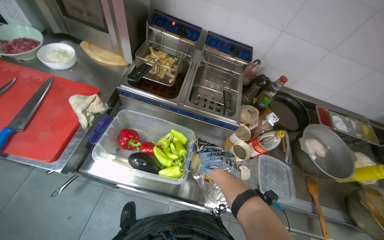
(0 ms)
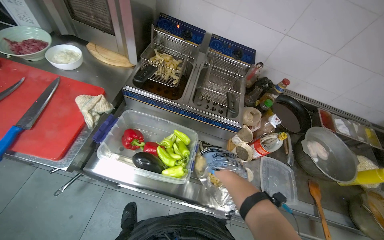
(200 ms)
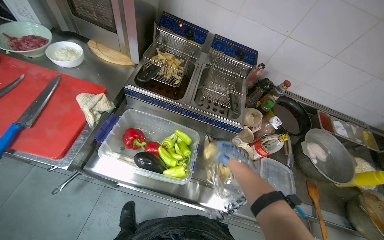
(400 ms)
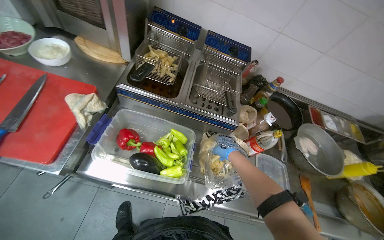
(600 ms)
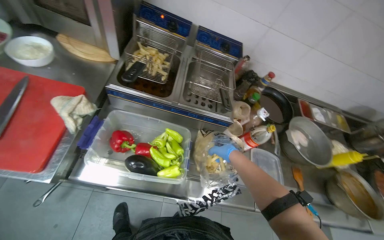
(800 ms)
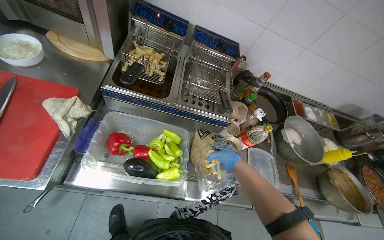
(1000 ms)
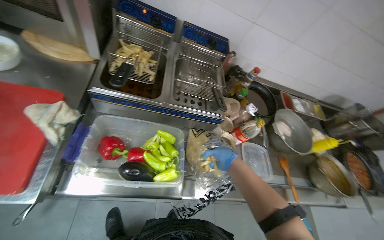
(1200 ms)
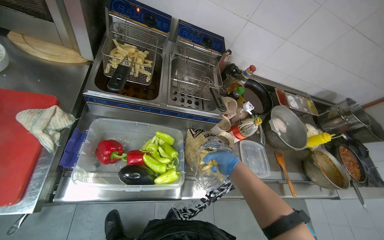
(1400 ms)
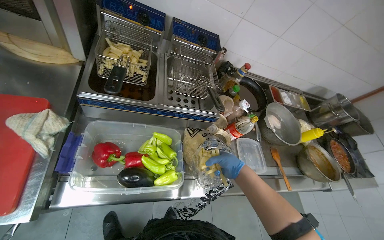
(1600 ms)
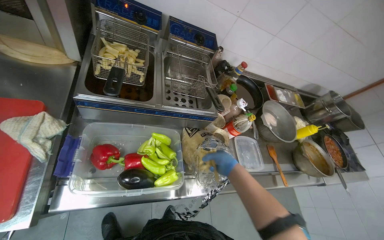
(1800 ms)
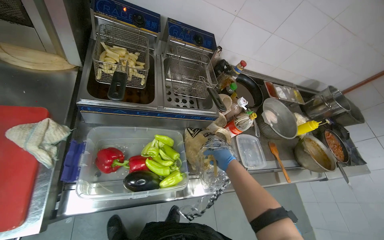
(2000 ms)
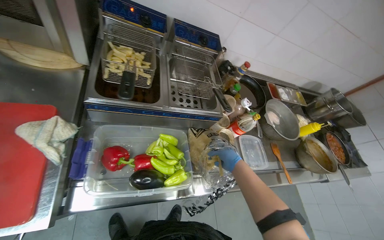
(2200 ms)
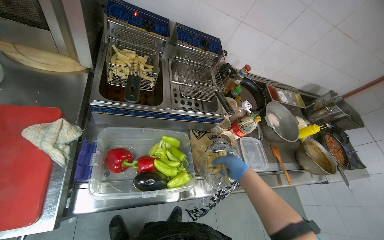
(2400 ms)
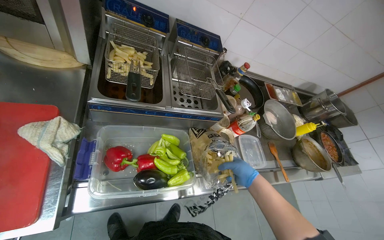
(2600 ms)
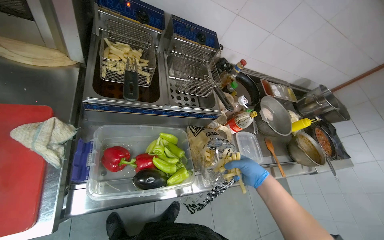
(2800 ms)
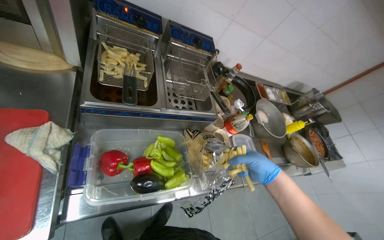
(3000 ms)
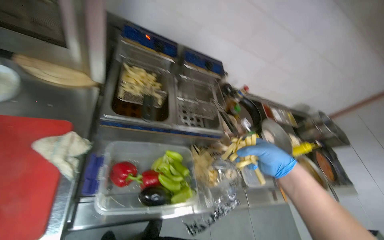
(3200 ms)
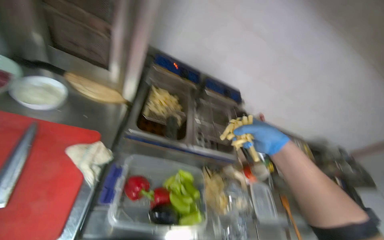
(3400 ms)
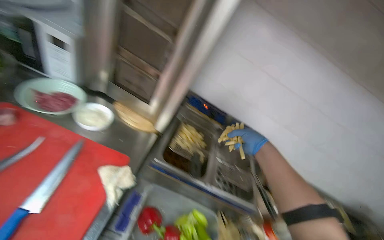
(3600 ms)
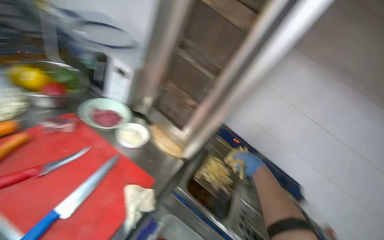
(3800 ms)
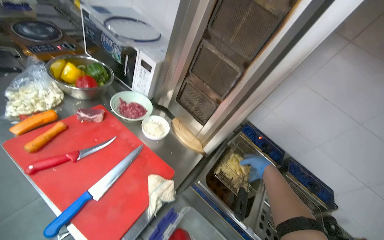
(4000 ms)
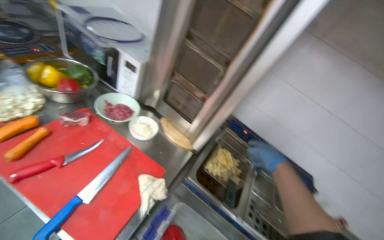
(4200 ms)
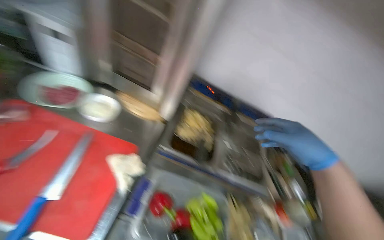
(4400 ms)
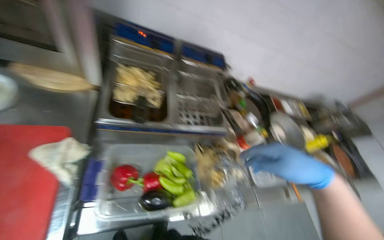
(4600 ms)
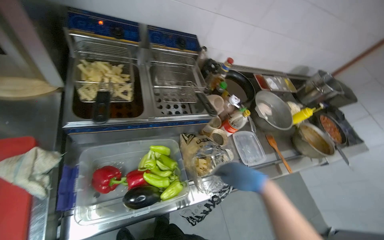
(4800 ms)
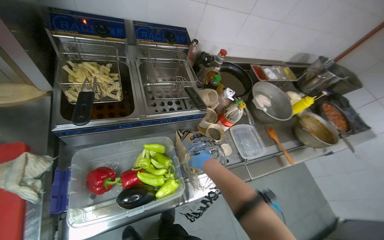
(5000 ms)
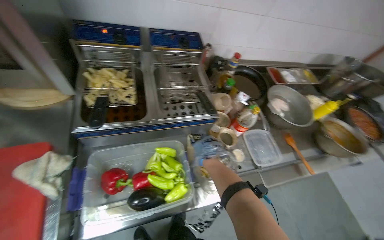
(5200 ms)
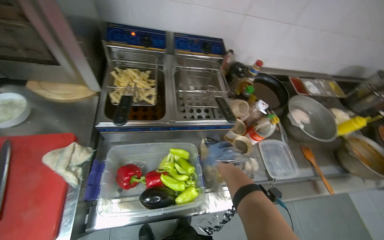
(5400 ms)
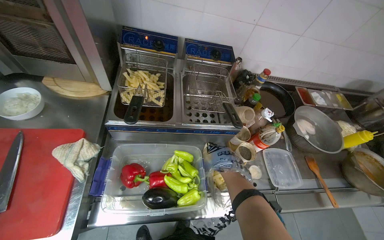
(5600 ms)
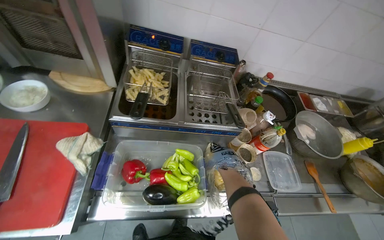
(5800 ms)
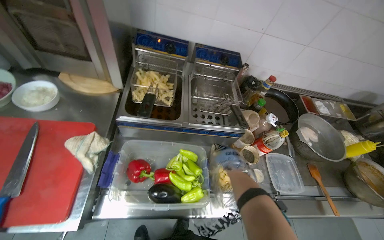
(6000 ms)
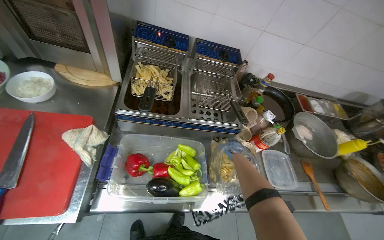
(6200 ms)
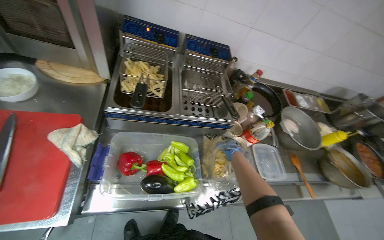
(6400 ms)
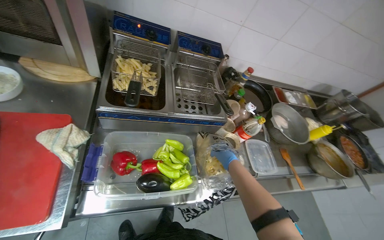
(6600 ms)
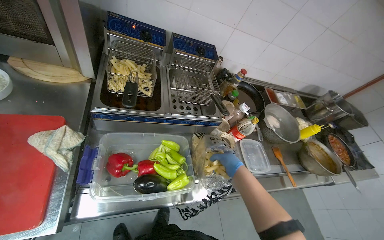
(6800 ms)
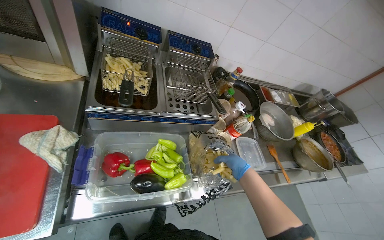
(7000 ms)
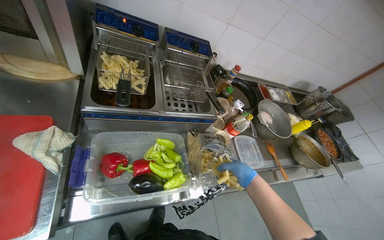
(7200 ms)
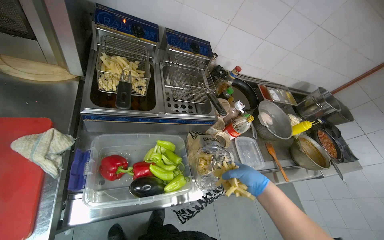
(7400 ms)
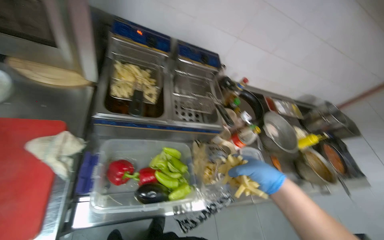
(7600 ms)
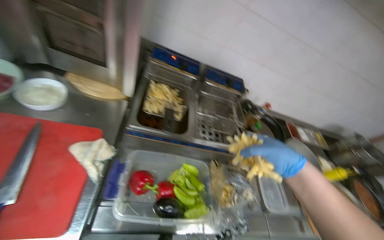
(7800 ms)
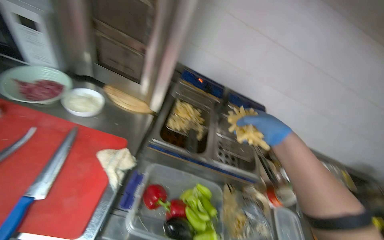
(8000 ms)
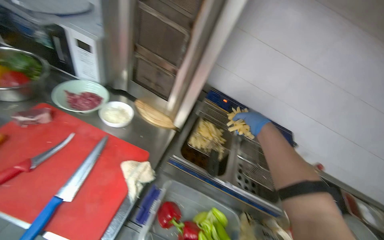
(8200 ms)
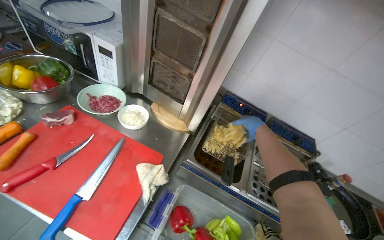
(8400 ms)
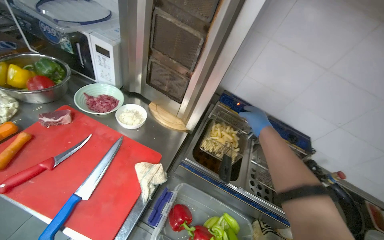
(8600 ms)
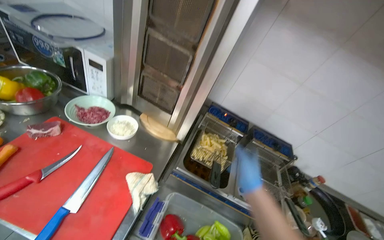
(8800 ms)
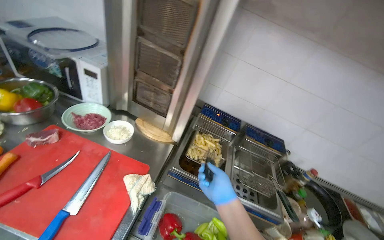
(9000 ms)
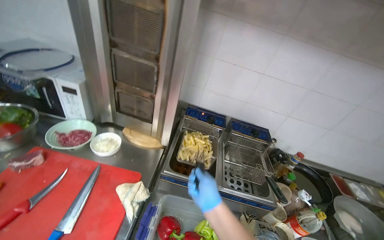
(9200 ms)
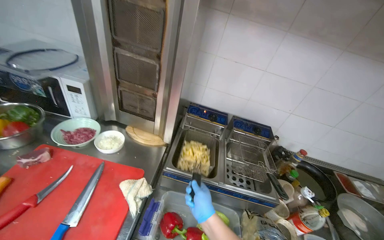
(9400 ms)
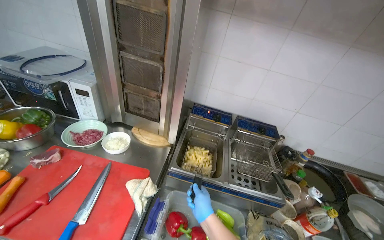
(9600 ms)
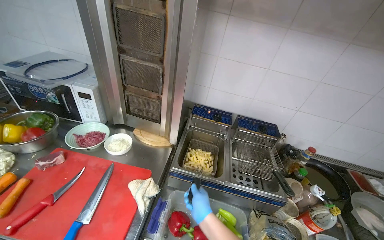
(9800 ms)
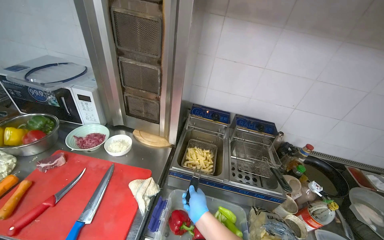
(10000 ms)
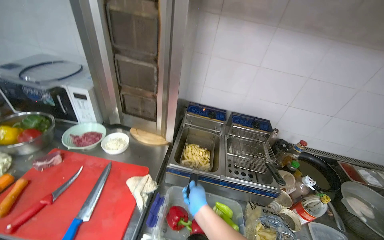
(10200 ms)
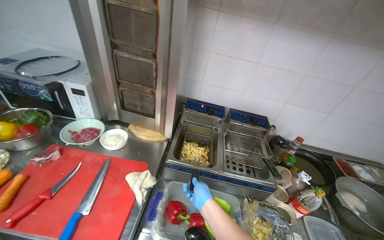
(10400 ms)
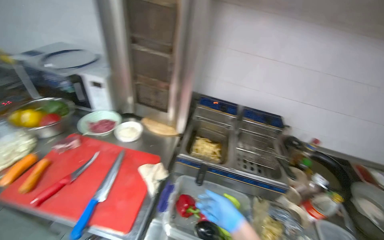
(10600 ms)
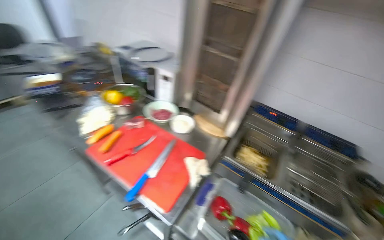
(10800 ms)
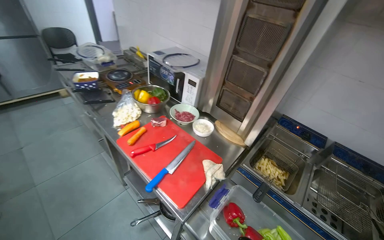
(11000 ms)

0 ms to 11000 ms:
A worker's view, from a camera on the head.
Job: cooking food.
The whole recording: Adding french fries to deep fryer. The worker takes french fries from bags and adds them to the deep fryer.
0 ms to 1600 ms: The camera sweeps to the right, by some 15 degrees.
1600 ms to 3200 ms: The right hand goes roughly 25 cm nearer to the camera and up the picture.
4800 ms to 6200 ms: The head turns to the left by approximately 15 degrees. The right hand heads farther from the camera, covering roughly 20 cm.
6200 ms to 7800 ms: The right hand moves nearer to the camera, approximately 25 cm.
7800 ms to 9400 ms: The view tips upward by roughly 20 degrees. The right hand shifts about 25 cm to the left and farther from the camera.
9400 ms to 11000 ms: The head rotates roughly 30 degrees to the left.

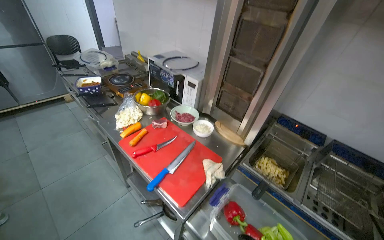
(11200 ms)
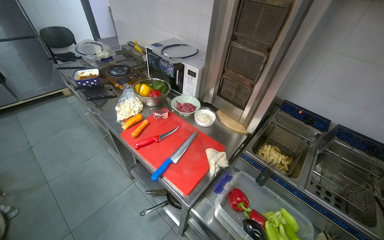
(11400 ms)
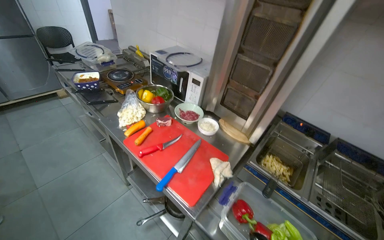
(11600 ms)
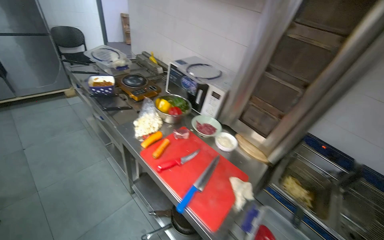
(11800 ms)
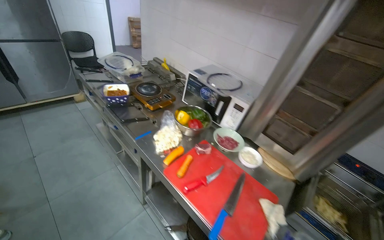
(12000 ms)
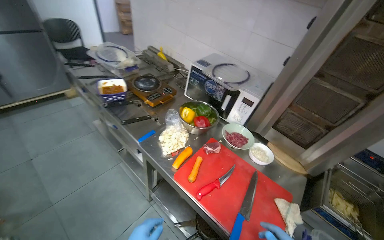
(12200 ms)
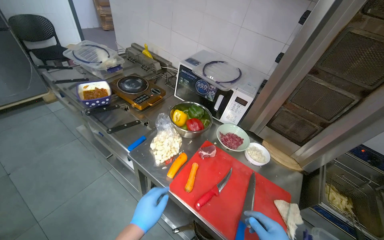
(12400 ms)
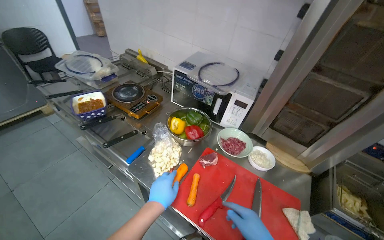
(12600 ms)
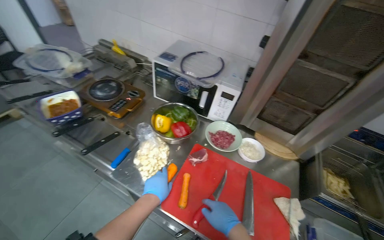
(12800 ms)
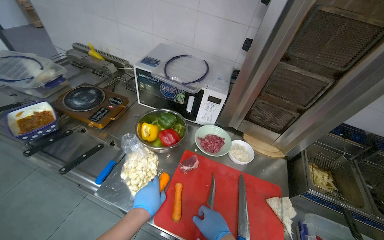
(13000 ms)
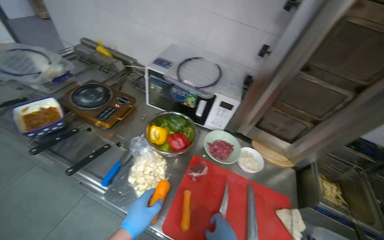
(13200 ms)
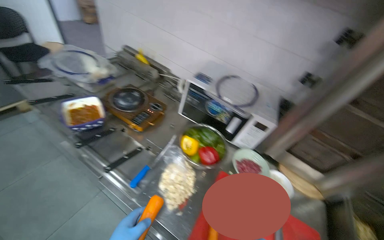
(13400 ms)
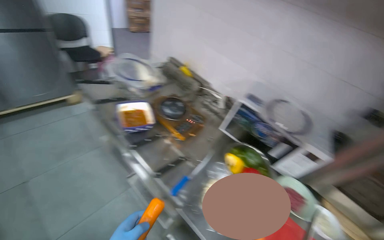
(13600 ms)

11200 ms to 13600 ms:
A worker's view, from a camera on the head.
Job: cooking food.
The whole recording: Adding french fries to deep fryer. The worker takes french fries from bags and adds them to the deep fryer.
11200 ms to 12400 ms: The head travels roughly 50 cm.

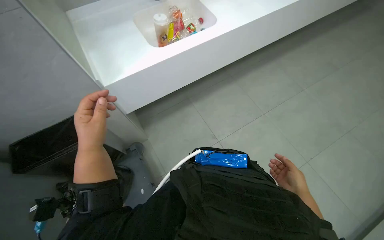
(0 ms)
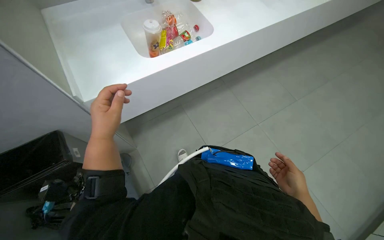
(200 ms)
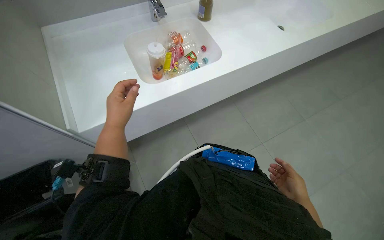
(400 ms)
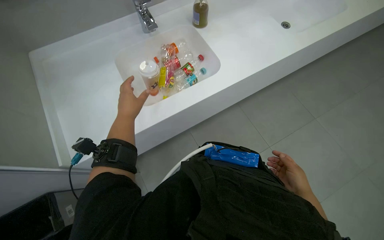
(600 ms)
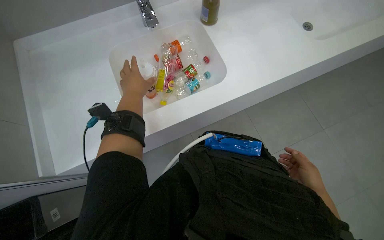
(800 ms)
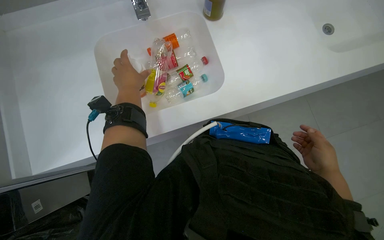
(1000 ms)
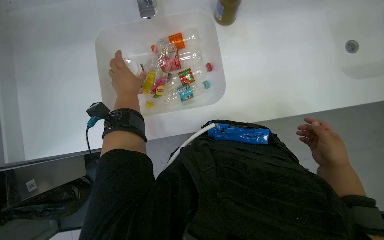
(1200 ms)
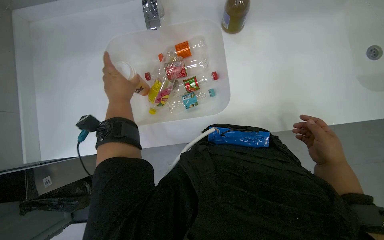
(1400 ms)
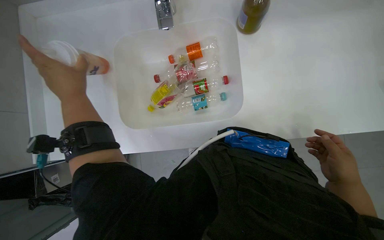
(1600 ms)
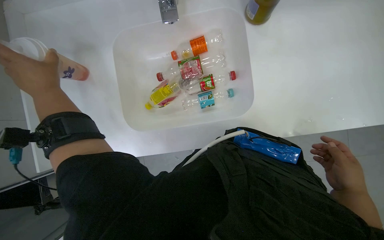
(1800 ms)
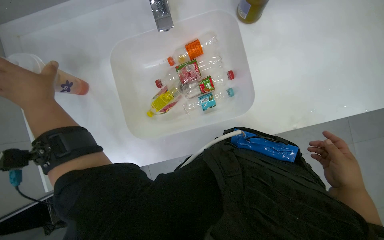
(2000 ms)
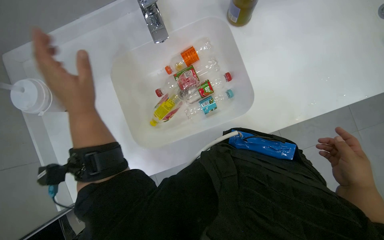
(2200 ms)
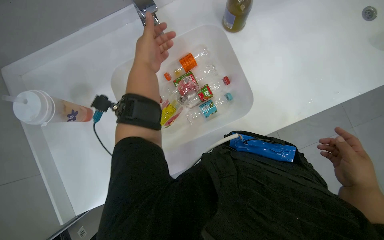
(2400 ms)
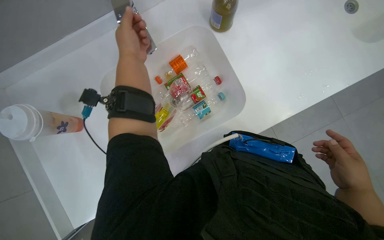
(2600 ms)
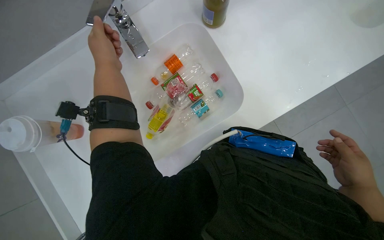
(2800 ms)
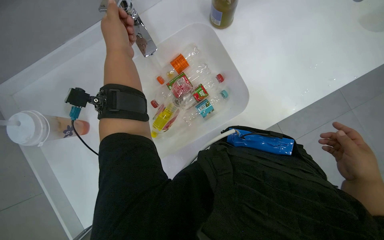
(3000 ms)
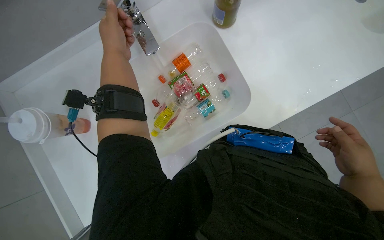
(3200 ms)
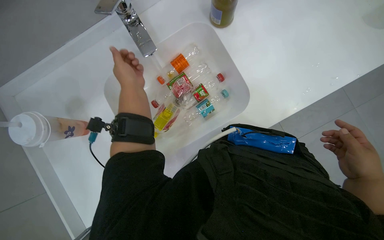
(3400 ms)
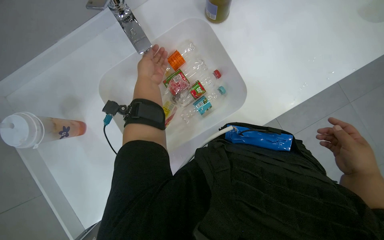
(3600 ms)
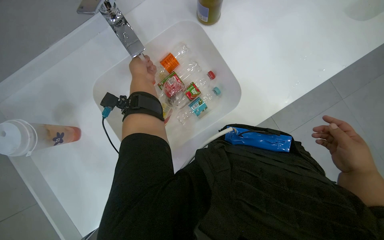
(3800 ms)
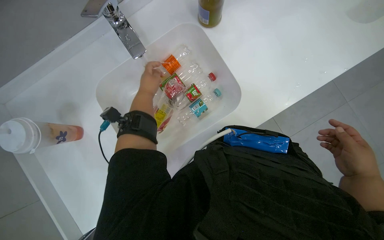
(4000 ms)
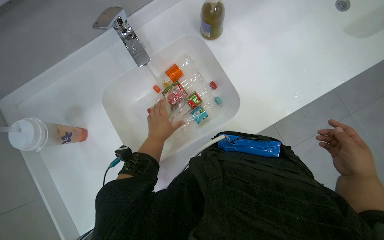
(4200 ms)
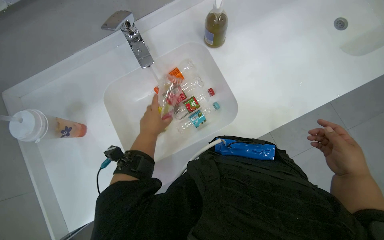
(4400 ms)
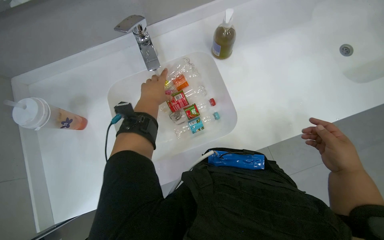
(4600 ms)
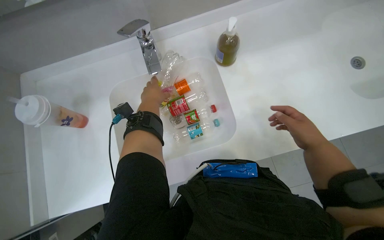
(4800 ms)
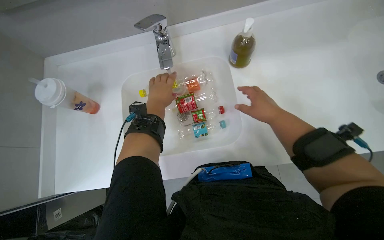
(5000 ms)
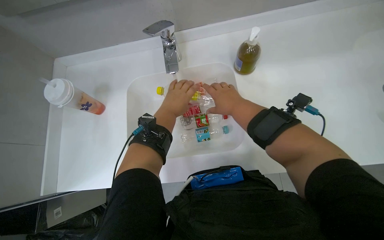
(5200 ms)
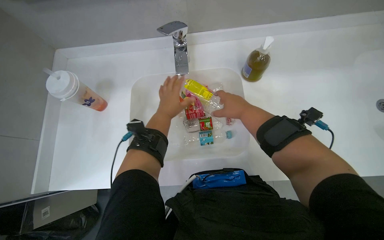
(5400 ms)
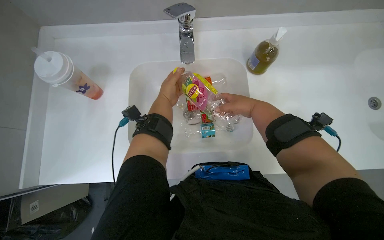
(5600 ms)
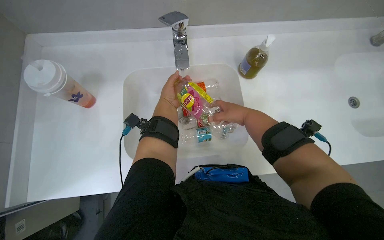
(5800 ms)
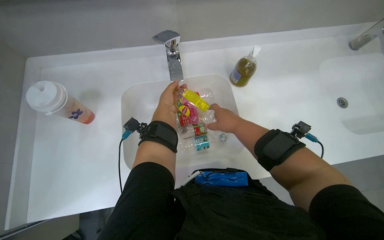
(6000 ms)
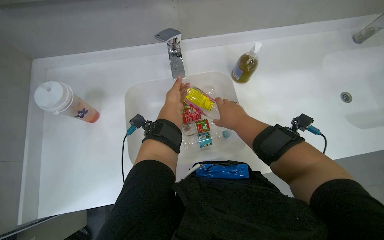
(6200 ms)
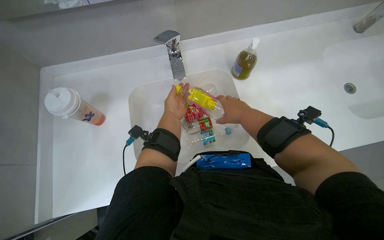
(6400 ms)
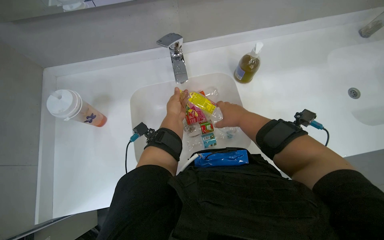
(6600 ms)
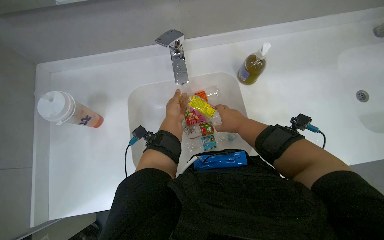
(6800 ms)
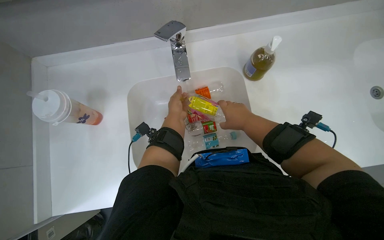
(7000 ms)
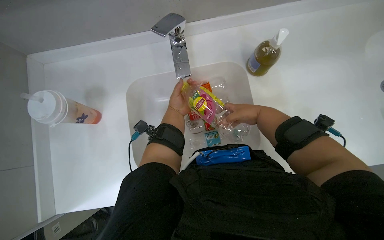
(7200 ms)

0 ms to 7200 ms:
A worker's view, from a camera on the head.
Job: managing trash.
The whole recording: Rinsing plastic bottles and containers. The worker rinses various plastic bottles and small containers under running water in the sink.
0 ms to 1400 ms: The view tilts roughly 20 degrees upward. The right hand heads up the picture, covering approximately 15 cm.
1400 ms to 2800 ms: The right hand goes approximately 20 cm down the picture. The left hand is displaced up the picture by about 15 cm, and goes to the left and returns, roughly 20 cm each way.
2800 ms to 4400 ms: The left hand goes roughly 20 cm down the picture and to the right.
4400 ms to 5800 ms: The right hand is displaced up the picture, to the left and farther from the camera by about 40 cm, while the left hand shifts about 10 cm up the picture.
